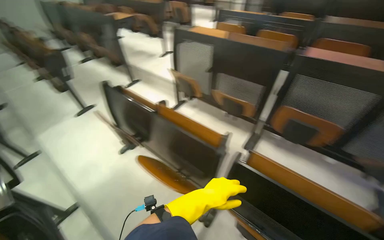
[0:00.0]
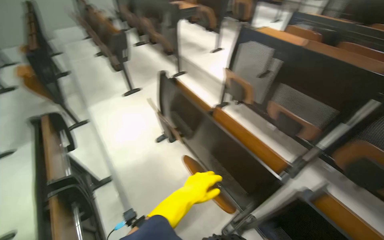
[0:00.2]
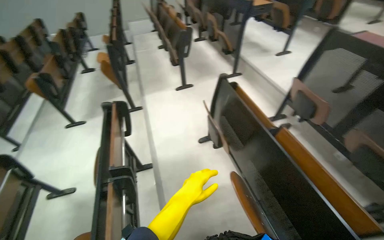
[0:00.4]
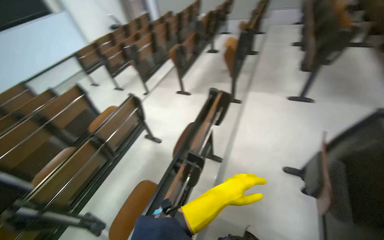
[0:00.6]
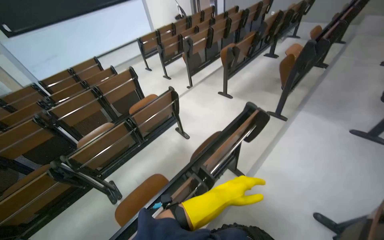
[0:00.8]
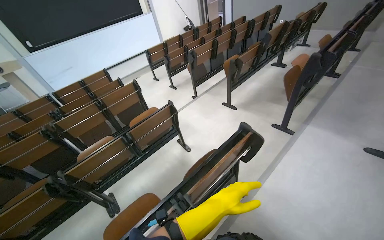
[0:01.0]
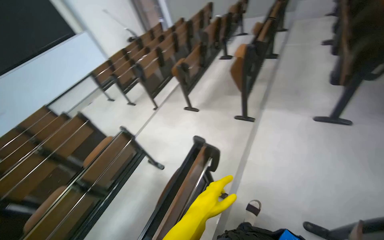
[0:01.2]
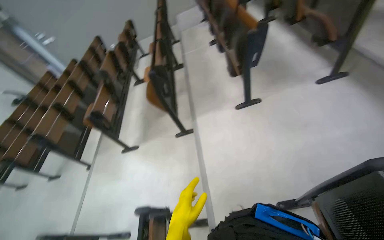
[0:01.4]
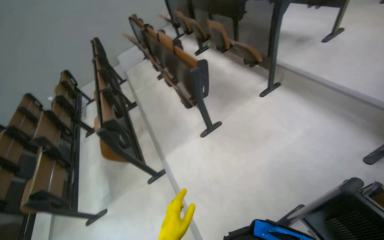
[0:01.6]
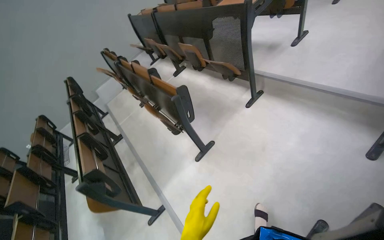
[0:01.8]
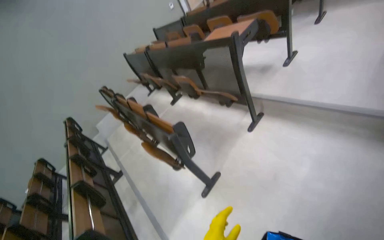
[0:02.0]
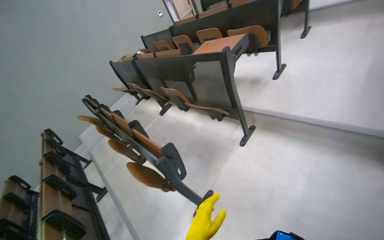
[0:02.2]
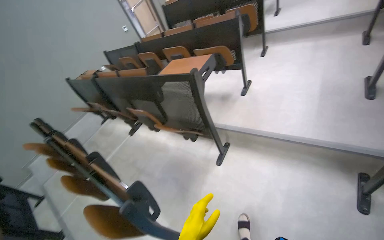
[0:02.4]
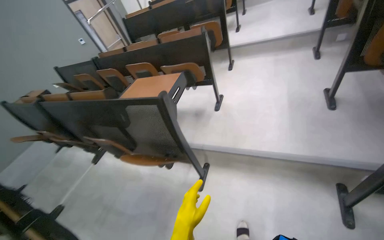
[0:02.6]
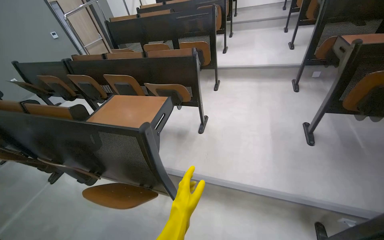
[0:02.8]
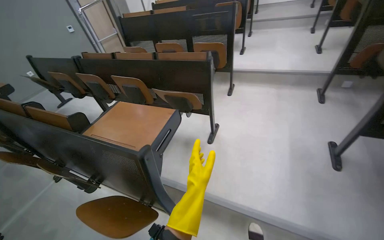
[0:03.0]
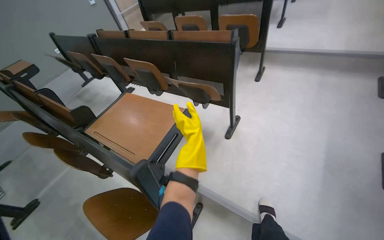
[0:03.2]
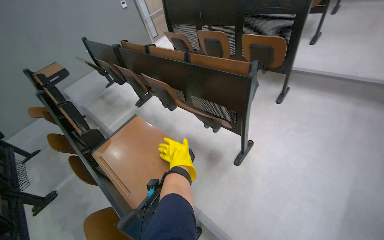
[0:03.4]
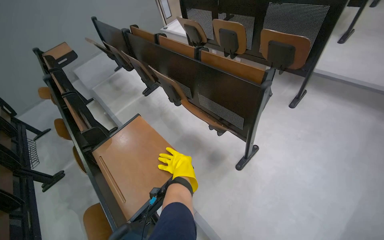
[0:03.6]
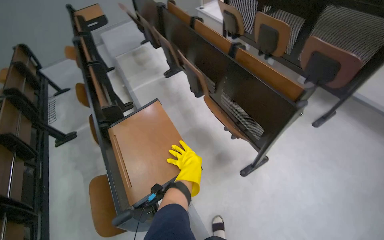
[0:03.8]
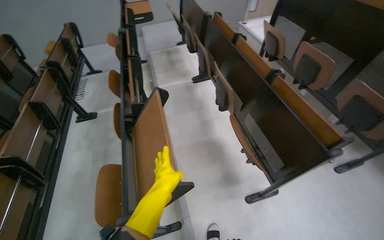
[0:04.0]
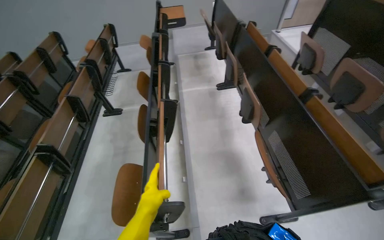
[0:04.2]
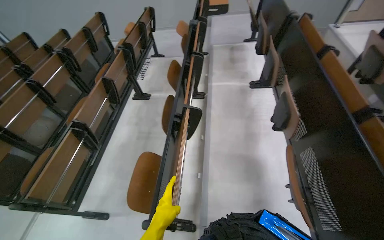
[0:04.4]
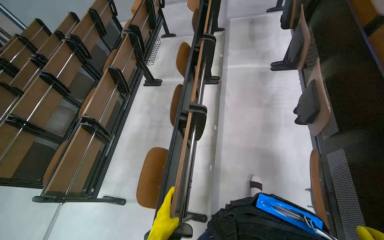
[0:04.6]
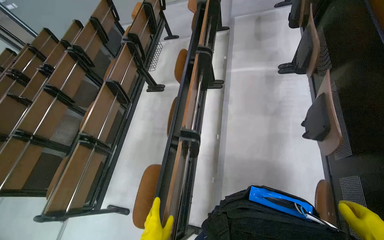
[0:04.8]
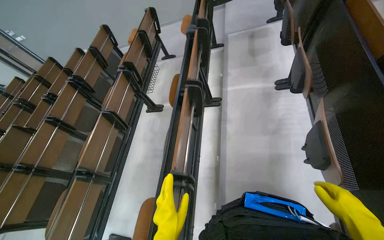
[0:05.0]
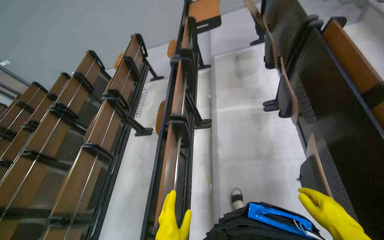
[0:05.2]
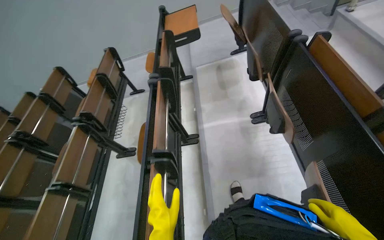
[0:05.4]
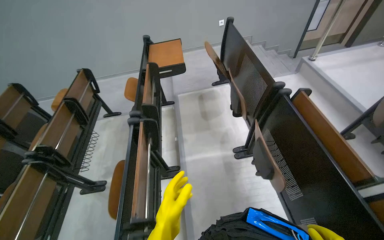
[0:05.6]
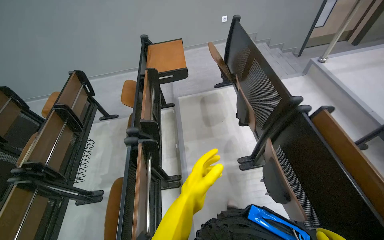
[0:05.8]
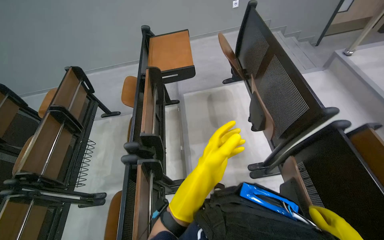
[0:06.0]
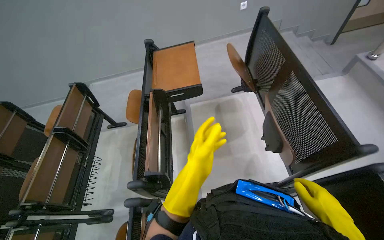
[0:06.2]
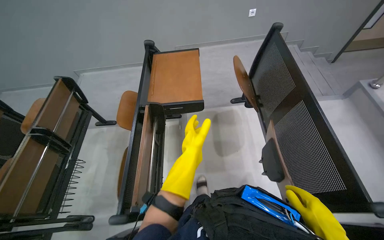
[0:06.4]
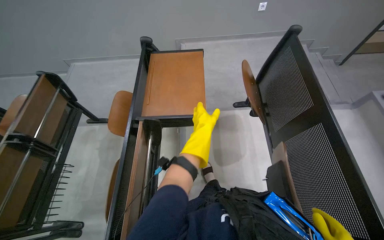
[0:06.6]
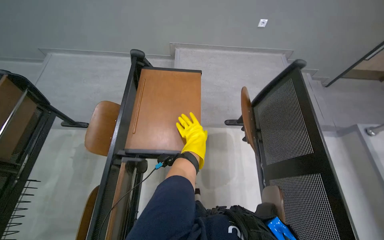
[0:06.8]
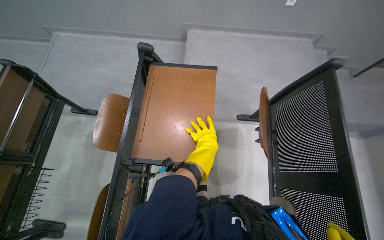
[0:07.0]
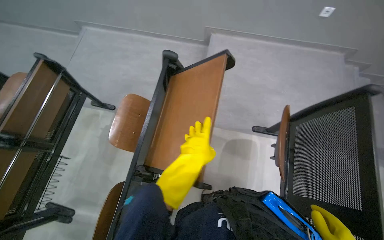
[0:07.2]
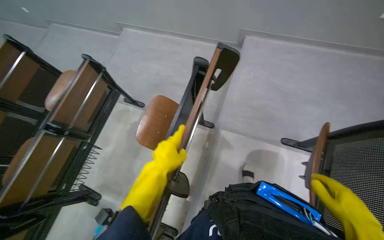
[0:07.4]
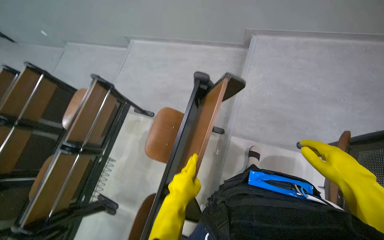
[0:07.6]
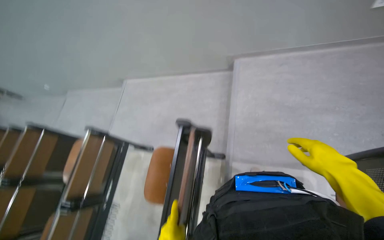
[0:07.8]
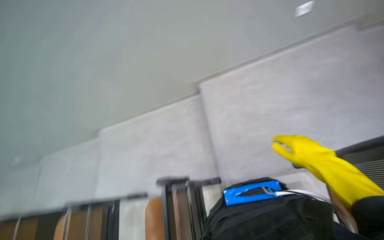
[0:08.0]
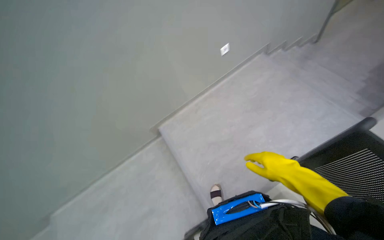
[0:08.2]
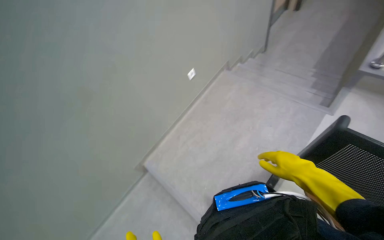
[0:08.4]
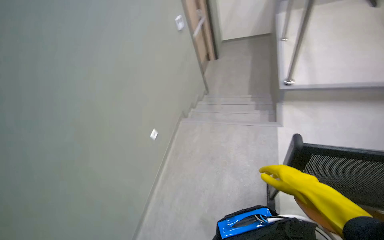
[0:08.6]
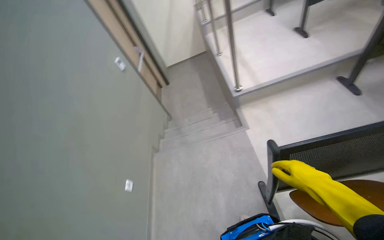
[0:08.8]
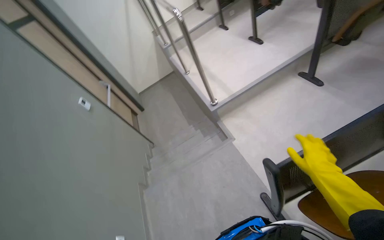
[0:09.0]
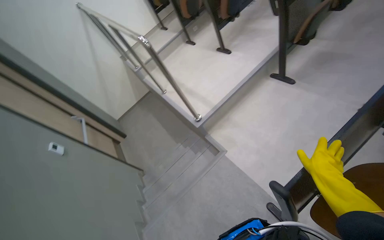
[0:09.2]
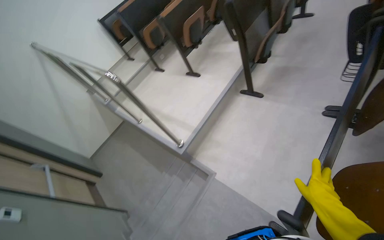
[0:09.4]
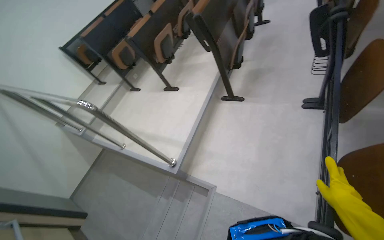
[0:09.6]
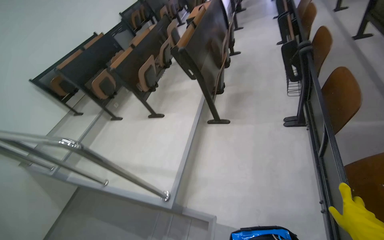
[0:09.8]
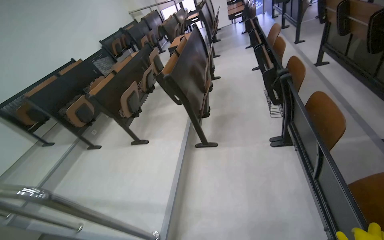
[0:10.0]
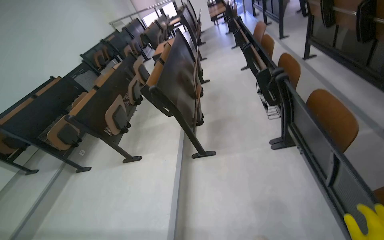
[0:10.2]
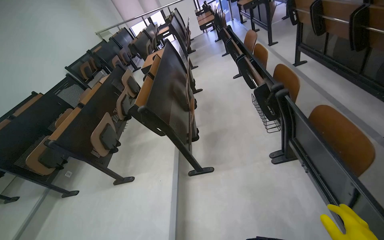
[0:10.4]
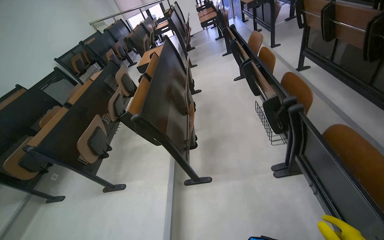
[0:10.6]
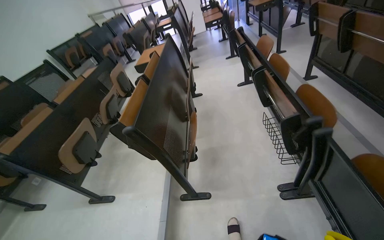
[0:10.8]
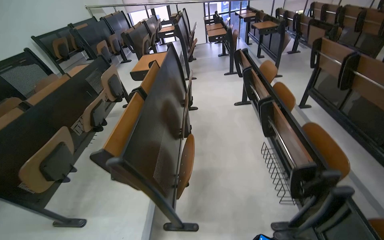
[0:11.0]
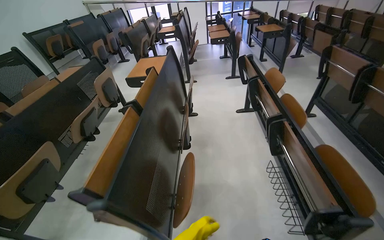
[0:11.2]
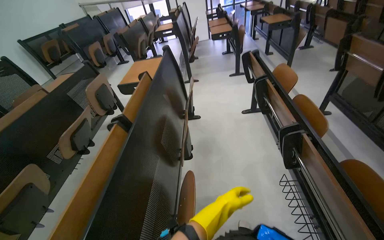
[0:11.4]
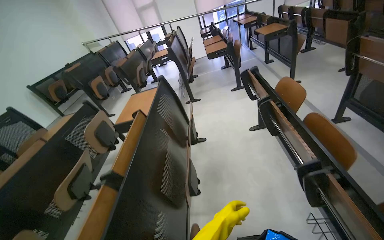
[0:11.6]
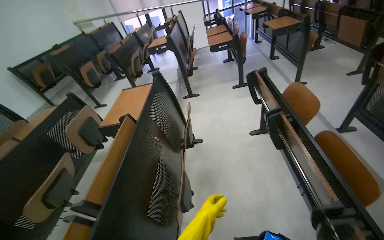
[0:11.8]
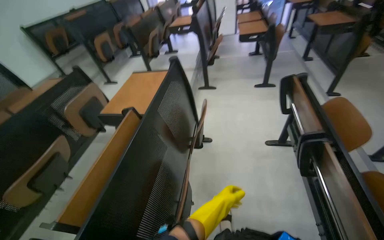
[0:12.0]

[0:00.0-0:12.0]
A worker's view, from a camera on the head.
Job: organizing items.
The whole recording: Adjusting lecture hall chairs. The worker walks through the lecture hall, pushing down the foldable desks of the chairs.
0:00.0 to 0:01.6: The head travels roughly 1.5 m. The camera is aimed roughly 30 degrees further to the left.
0:01.6 to 0:03.0: The camera travels some 1 m. The wearer's head swings some 35 degrees to the right. The wearer looks some 25 degrees further upward.
0:03.0 to 0:04.4: The camera travels about 60 cm. The head rotates approximately 70 degrees to the left. The view tilts approximately 20 degrees downward.
0:04.4 to 0:06.0: The wearer moves about 1.5 m.
0:06.0 to 0:07.6: The wearer moves roughly 1 m. The wearer looks about 25 degrees further to the left. The camera pitches downward, by approximately 15 degrees.
0:07.6 to 0:09.0: The camera is carried roughly 80 cm. The wearer looks some 125 degrees further to the right. The camera pitches upward, by roughly 60 degrees.
0:09.0 to 0:10.4: The camera is carried about 70 cm. The head rotates about 65 degrees to the right. The view tilts some 35 degrees upward.
0:10.4 to 0:12.0: The camera travels about 1.5 m.

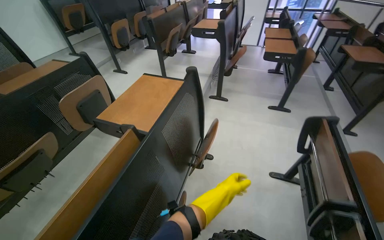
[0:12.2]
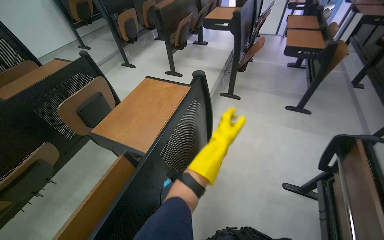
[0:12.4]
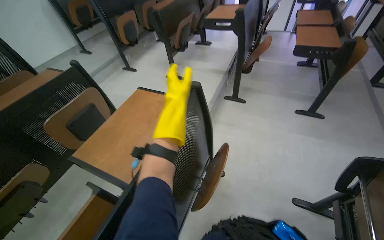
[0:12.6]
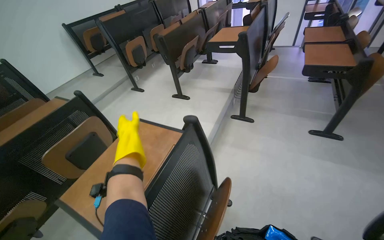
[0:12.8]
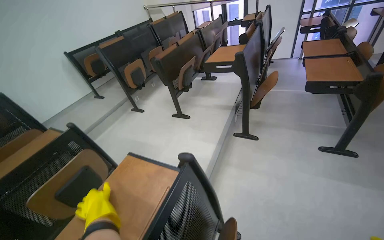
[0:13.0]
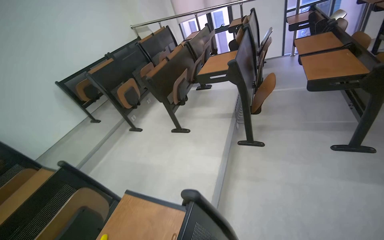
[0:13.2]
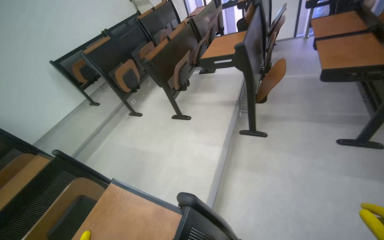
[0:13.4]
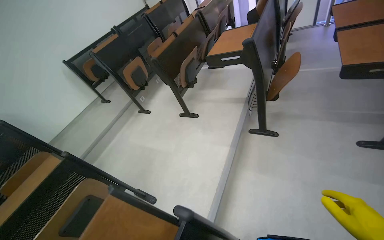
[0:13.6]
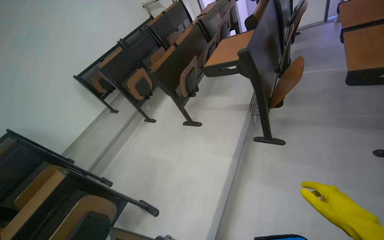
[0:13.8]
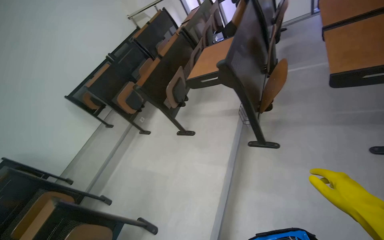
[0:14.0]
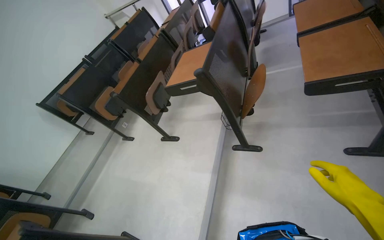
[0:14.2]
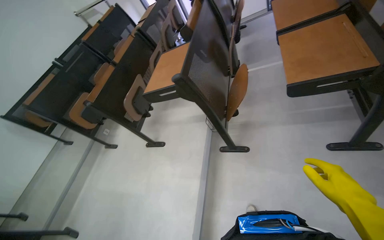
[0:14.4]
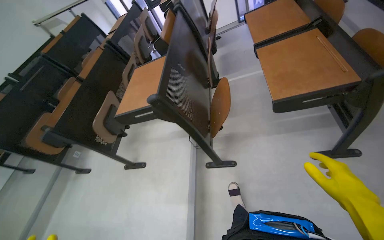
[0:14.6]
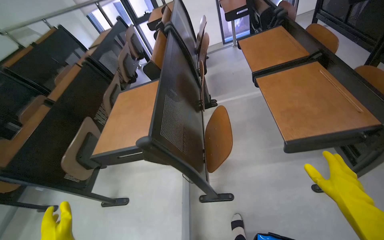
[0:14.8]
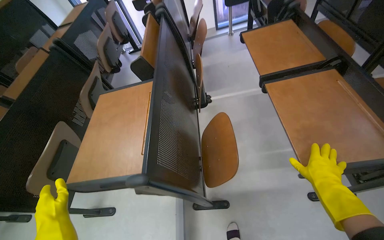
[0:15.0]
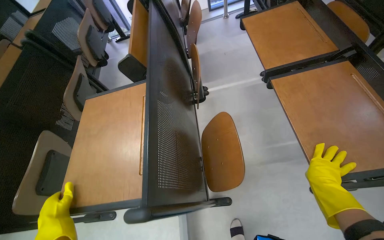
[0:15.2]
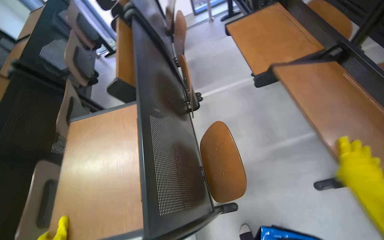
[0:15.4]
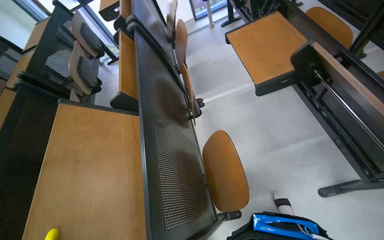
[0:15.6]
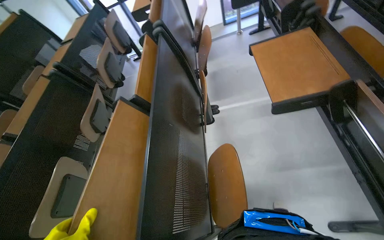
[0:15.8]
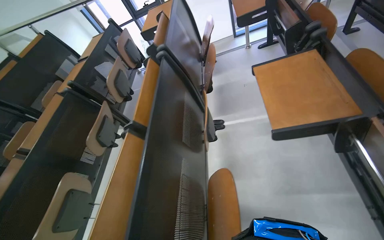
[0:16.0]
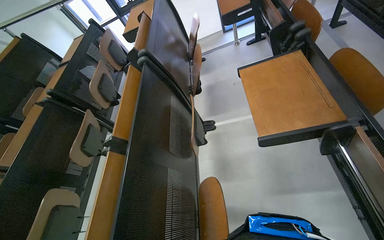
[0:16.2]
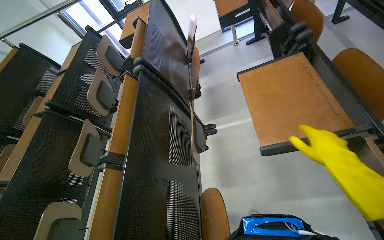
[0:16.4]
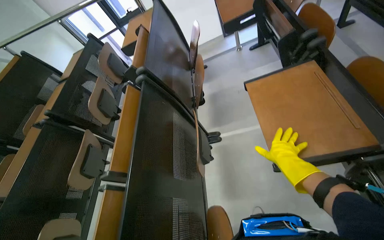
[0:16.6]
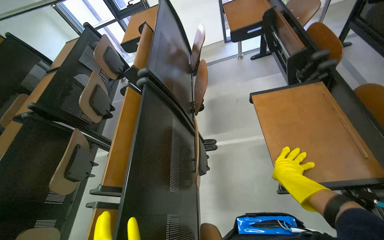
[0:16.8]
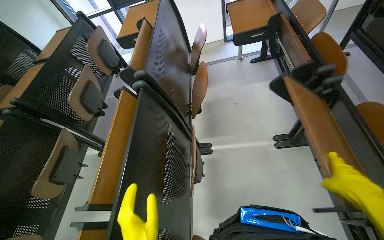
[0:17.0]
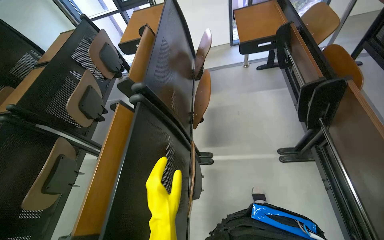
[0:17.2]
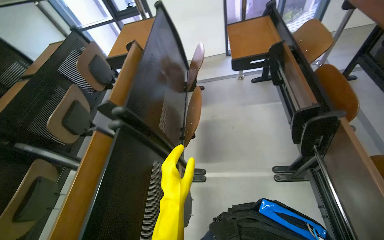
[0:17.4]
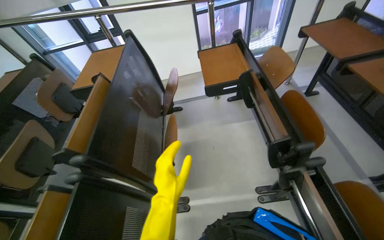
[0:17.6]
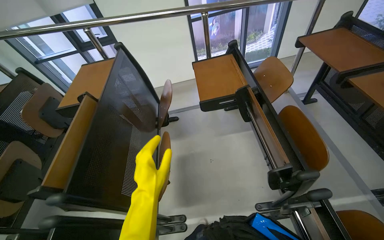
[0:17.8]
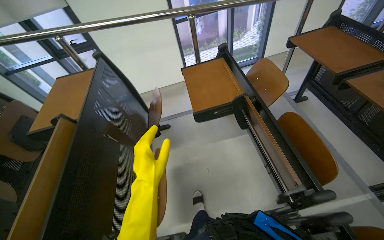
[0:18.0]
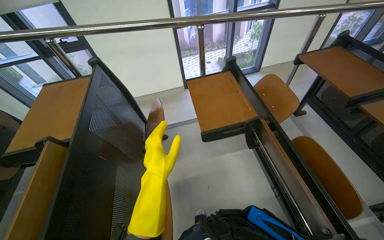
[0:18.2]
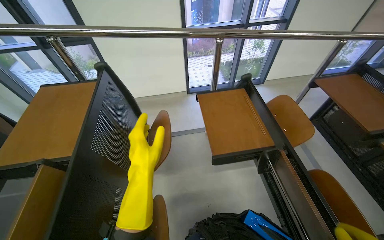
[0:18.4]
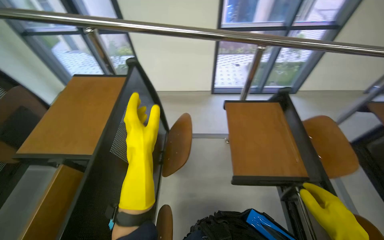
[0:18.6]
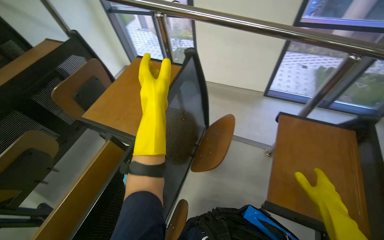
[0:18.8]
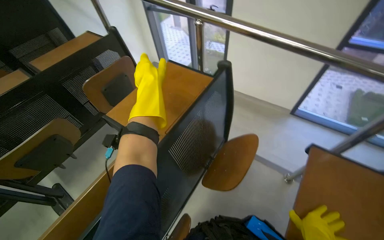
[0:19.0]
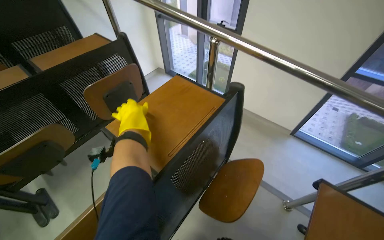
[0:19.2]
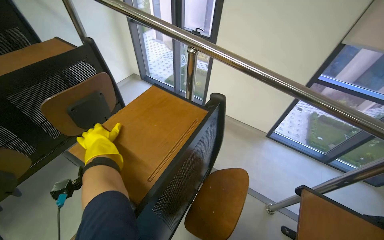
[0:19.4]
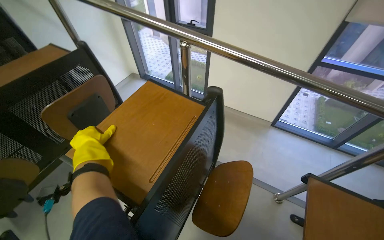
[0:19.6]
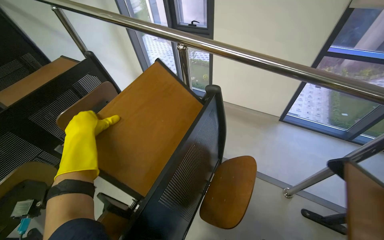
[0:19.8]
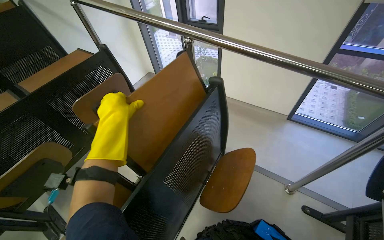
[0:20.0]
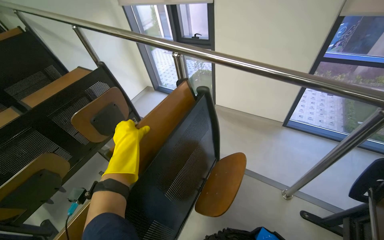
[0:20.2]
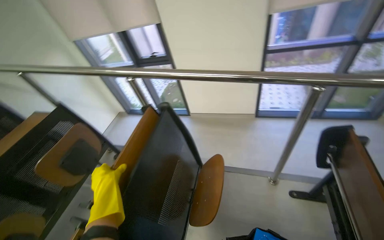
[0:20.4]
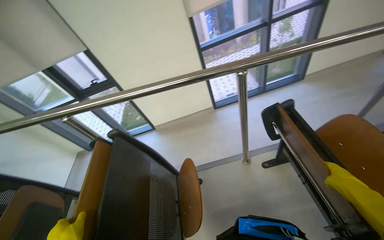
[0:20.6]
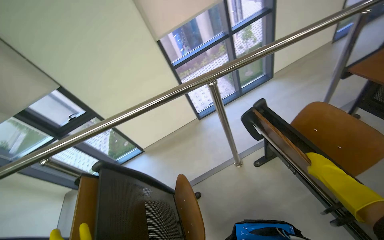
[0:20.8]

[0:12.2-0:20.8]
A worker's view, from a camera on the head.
Job: organizing items.
The whole recording: Adjusting lecture hall chairs. The worker walks through the lecture hall, pushing down the foldable desks of the chairs.
0:12.2 to 0:13.6: The camera is carried about 90 cm. The camera sweeps to the left, by some 20 degrees.
0:13.6 to 0:15.0: The camera is carried approximately 1 m. The head rotates some 30 degrees to the right.
0:15.0 to 0:16.6: The camera is carried some 50 cm.
0:16.6 to 0:18.0: The wearer moves some 70 cm. The view swings approximately 15 degrees to the right.
0:18.0 to 0:19.4: The camera travels some 70 cm. The wearer looks roughly 45 degrees further to the left.
0:19.4 to 0:20.8: The camera travels approximately 40 cm. The head rotates roughly 55 degrees to the right. The view tilts about 15 degrees upward.
